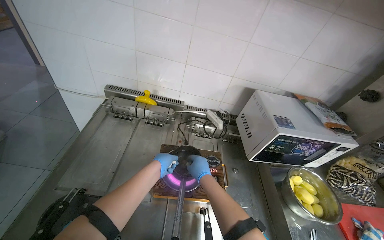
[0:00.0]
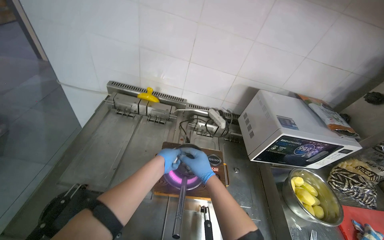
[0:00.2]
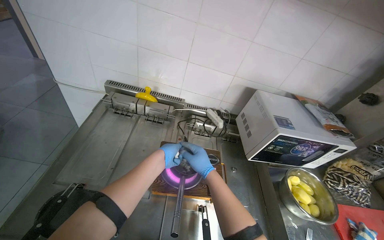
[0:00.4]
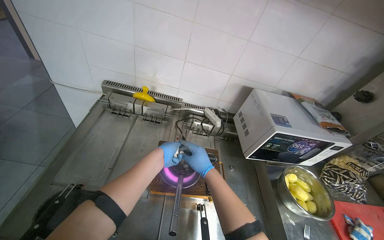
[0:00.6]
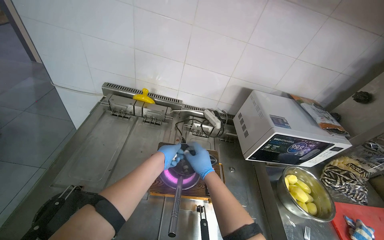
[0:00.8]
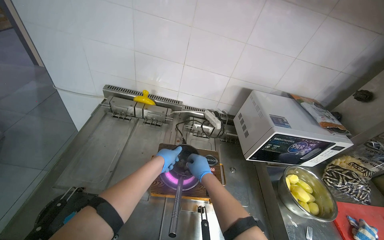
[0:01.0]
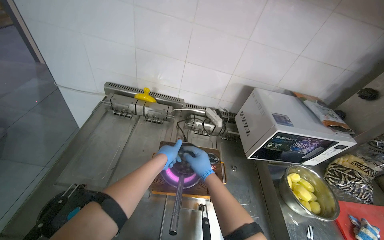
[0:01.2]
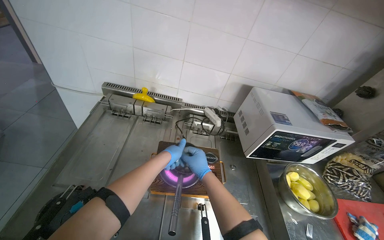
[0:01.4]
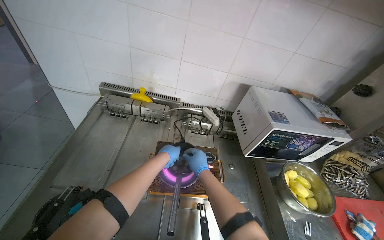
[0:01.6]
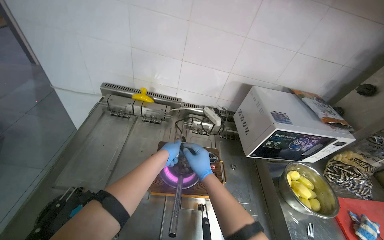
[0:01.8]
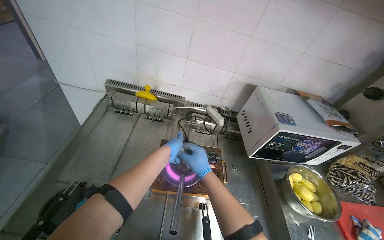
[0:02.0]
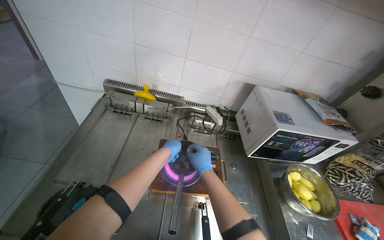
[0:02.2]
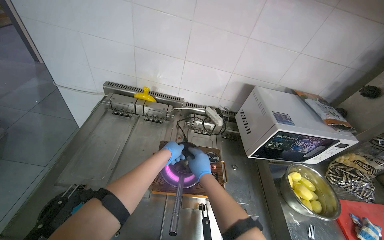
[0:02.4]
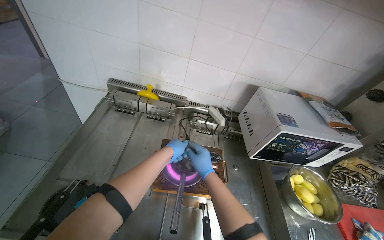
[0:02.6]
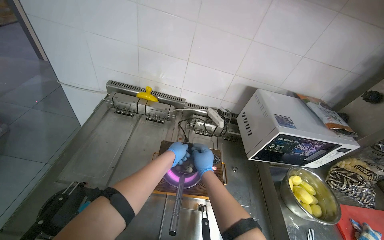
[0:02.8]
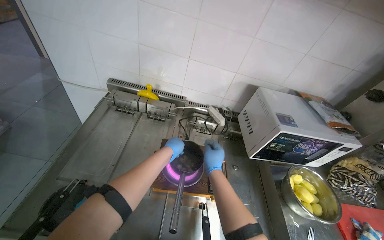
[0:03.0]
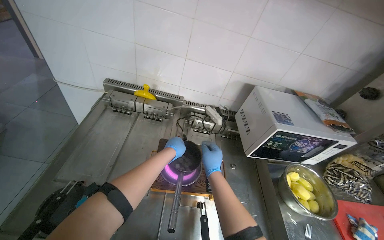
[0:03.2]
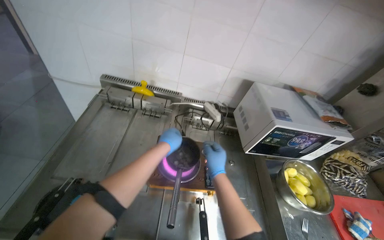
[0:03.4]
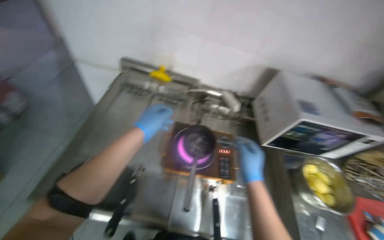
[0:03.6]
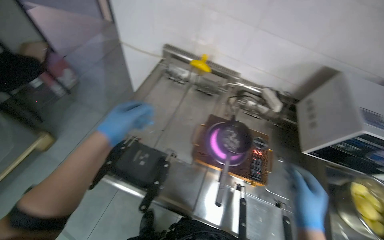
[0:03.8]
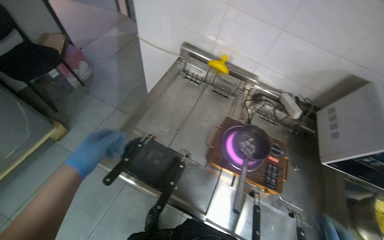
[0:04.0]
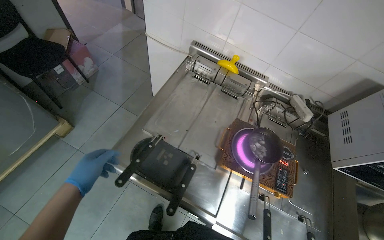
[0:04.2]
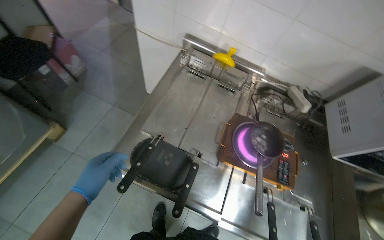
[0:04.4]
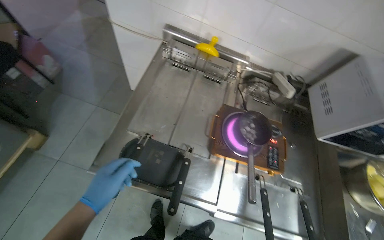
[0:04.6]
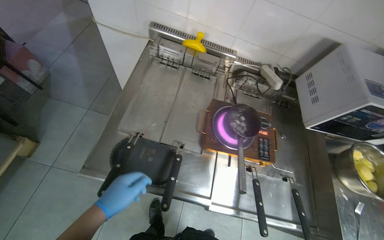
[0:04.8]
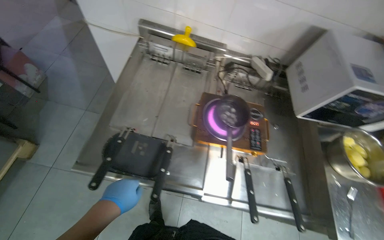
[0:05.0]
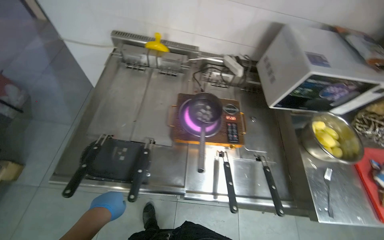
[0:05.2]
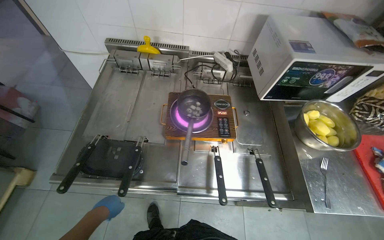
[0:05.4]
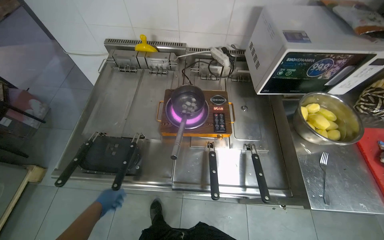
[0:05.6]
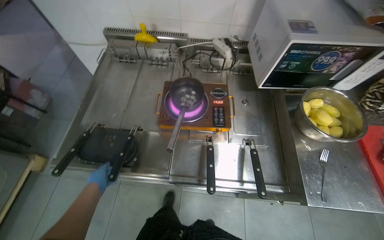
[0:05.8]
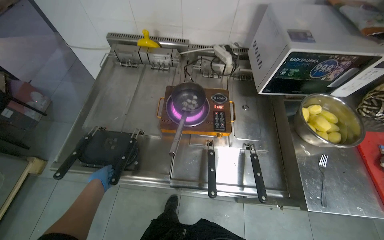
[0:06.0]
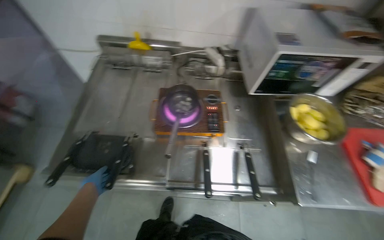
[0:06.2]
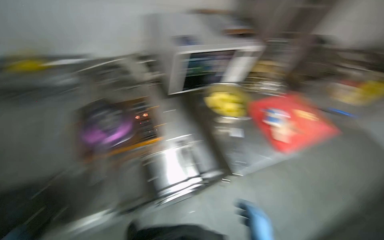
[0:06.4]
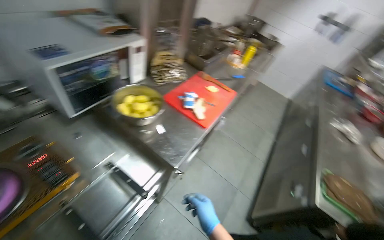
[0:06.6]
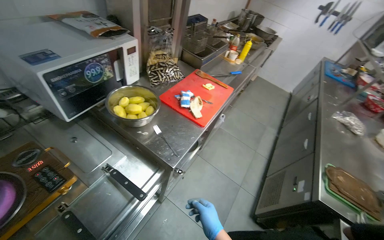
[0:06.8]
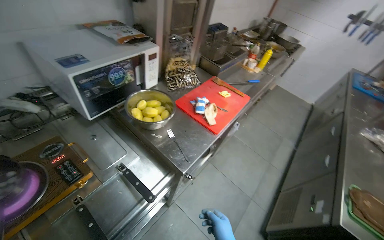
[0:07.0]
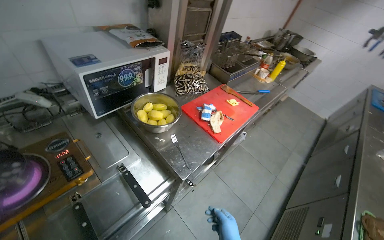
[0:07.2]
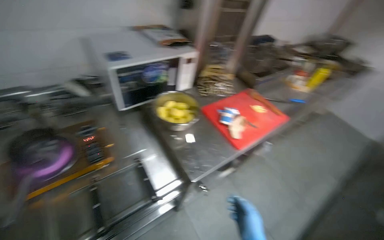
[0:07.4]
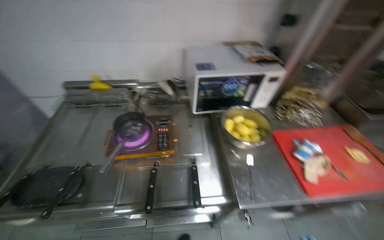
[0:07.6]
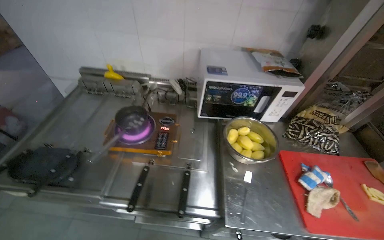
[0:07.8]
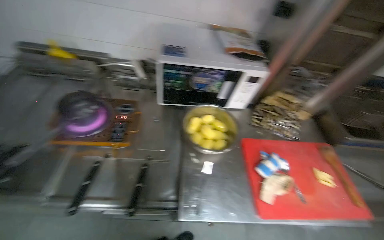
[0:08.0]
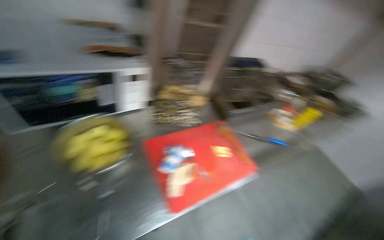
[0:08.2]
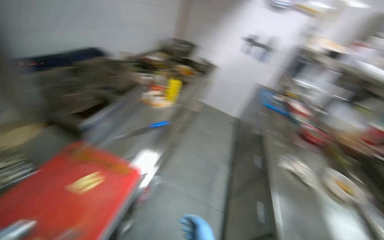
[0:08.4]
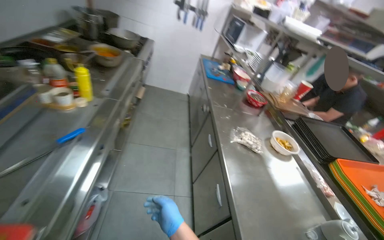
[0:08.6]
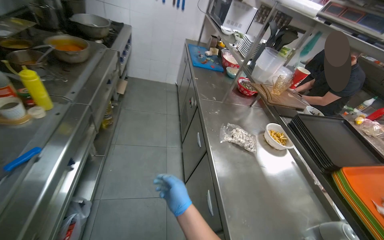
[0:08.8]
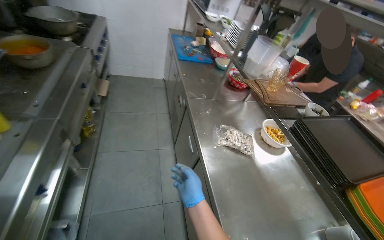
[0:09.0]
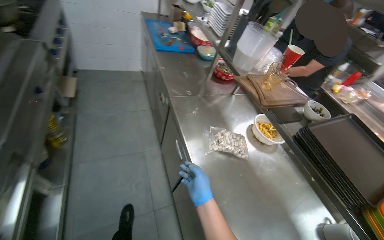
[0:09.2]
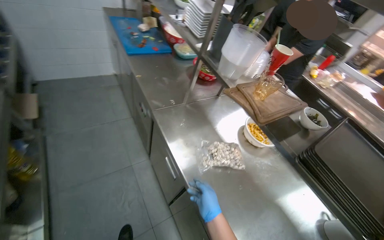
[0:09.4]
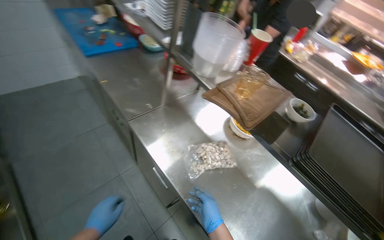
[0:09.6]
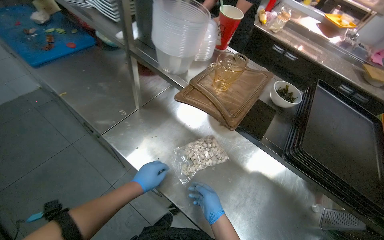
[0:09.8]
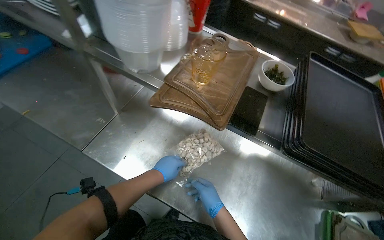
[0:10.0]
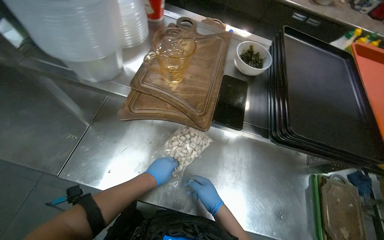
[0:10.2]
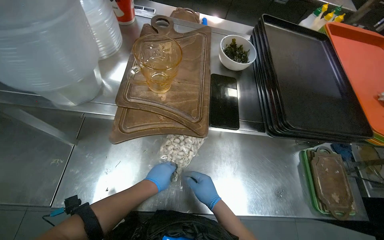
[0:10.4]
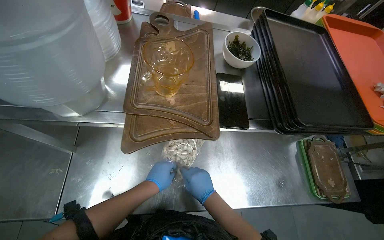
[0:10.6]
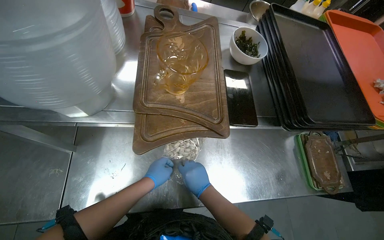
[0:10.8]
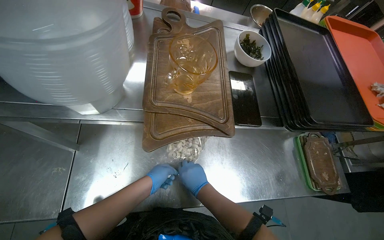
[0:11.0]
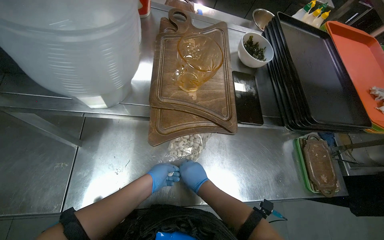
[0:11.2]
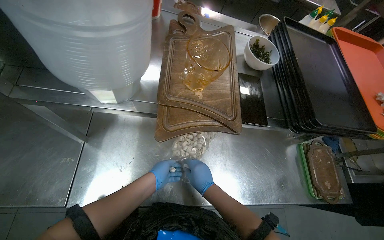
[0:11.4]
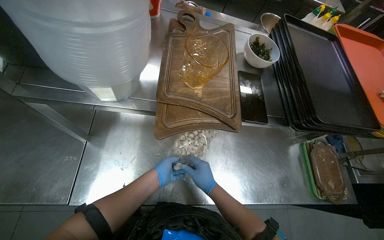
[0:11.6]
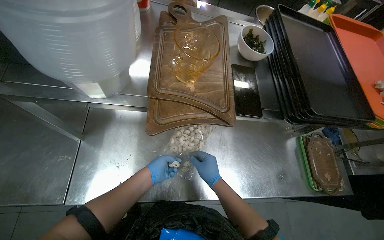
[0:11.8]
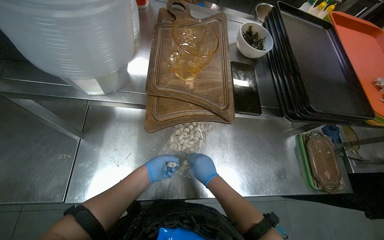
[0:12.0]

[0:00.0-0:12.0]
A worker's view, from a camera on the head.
Job: cooking food.
The whole recording: Preparing and cooking food items. The worker takes small food items from a bag and places them into a pot on the stove to cook.
0:00.0 to 0:03.0: The hands make small movements and keep their place.
0:03.0 to 0:04.4: The wearer looks approximately 15 degrees further to the left. The camera pitches downward, by approximately 15 degrees. The left hand heads to the left, covering about 50 cm.
0:04.4 to 0:06.0: The left hand goes approximately 15 cm farther from the camera.
0:07.6 to 0:09.0: The wearer moves about 1.5 m. The wearer looks roughly 95 degrees further to the right. The camera pitches downward, by approximately 30 degrees.
0:09.0 to 0:10.4: The head travels some 70 cm. The wearer looks some 70 degrees further to the right. The view tilts approximately 35 degrees downward.

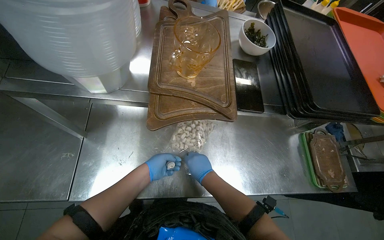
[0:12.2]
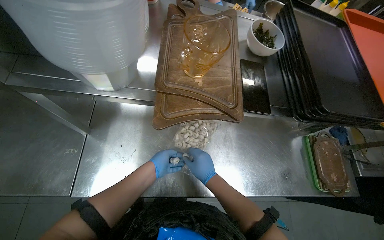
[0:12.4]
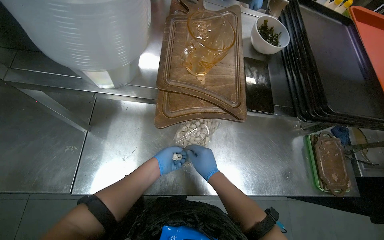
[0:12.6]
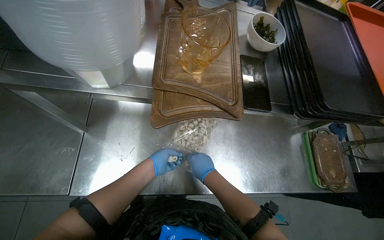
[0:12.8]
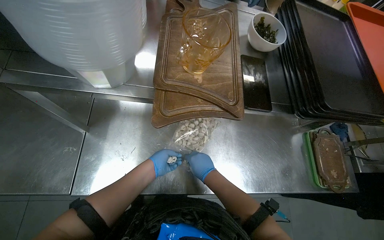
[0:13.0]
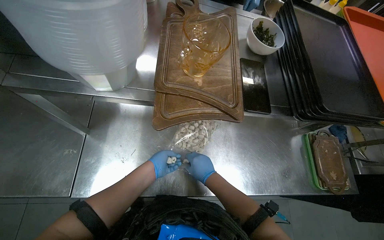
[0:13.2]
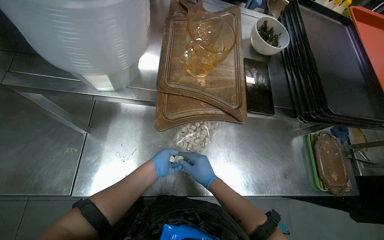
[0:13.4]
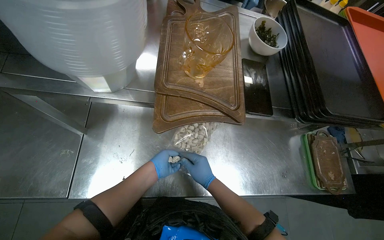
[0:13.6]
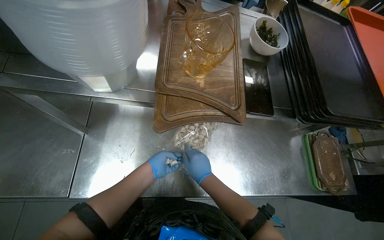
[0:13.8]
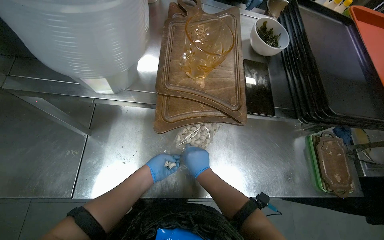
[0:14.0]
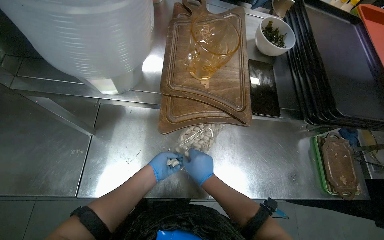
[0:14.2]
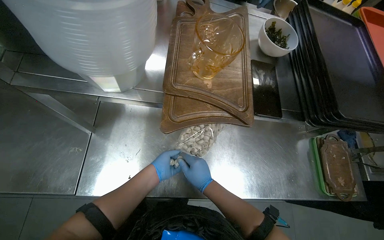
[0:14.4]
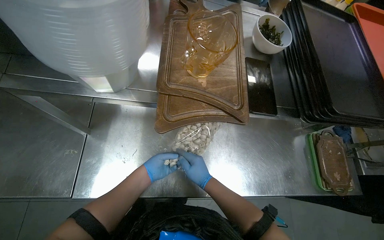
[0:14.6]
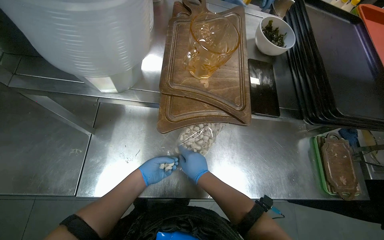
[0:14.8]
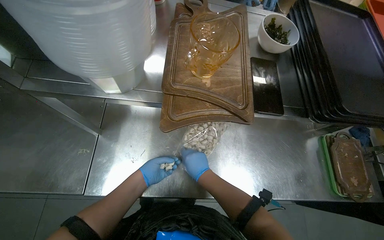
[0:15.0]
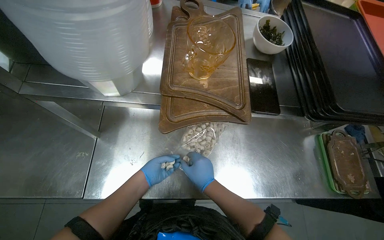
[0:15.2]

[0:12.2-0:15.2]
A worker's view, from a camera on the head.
Job: cooking food.
The whole recording: Preparing and cooking food items. The worker takes small food items from a bag and places them into a pot on the stove to cook.
0:12.2 to 0:15.2: The hands work in one place, with small movements.

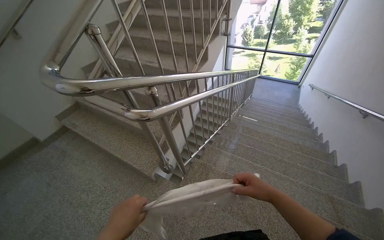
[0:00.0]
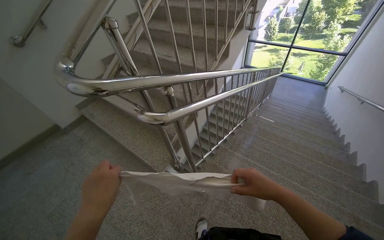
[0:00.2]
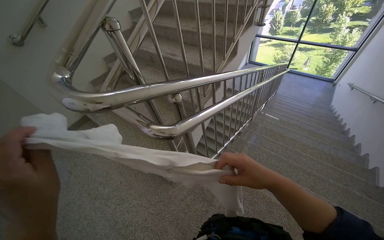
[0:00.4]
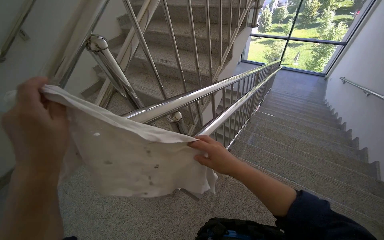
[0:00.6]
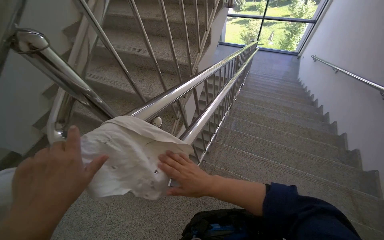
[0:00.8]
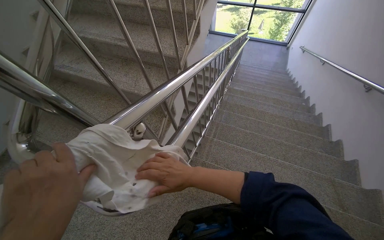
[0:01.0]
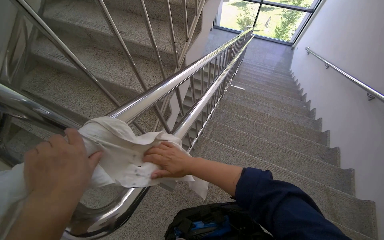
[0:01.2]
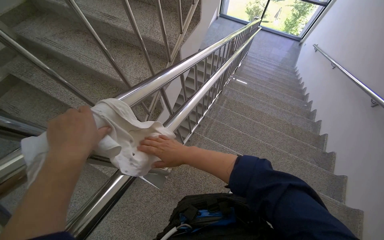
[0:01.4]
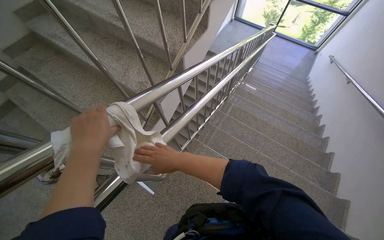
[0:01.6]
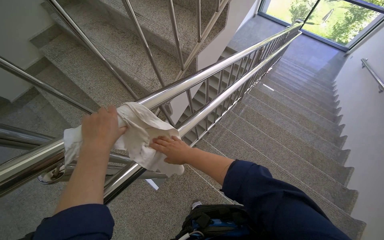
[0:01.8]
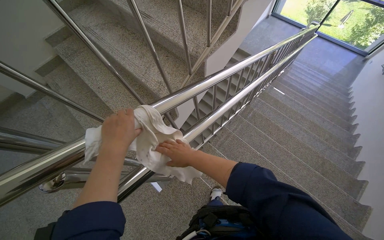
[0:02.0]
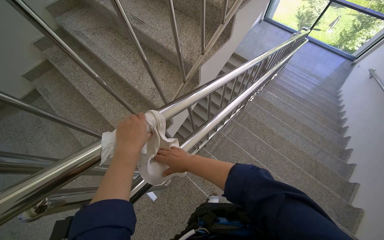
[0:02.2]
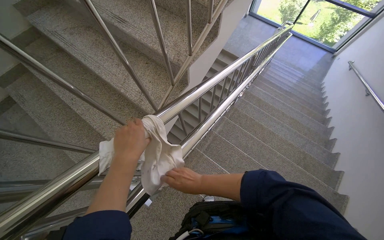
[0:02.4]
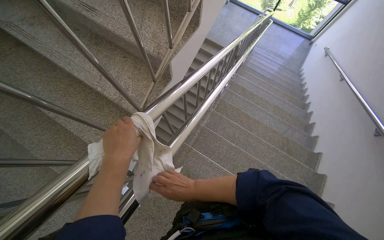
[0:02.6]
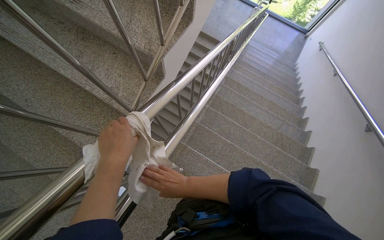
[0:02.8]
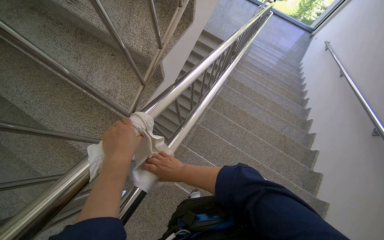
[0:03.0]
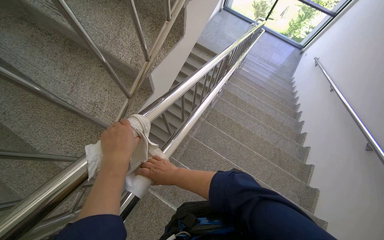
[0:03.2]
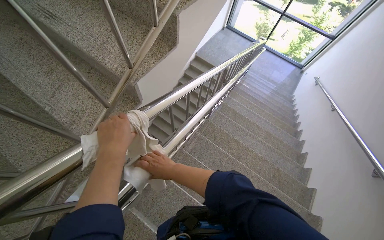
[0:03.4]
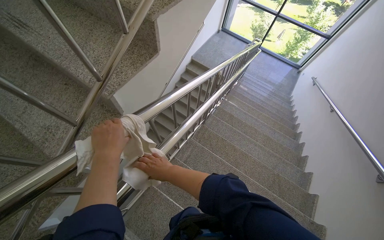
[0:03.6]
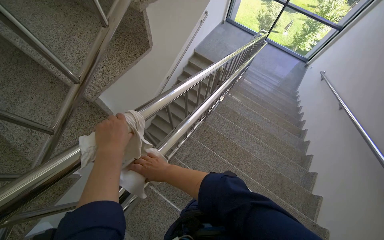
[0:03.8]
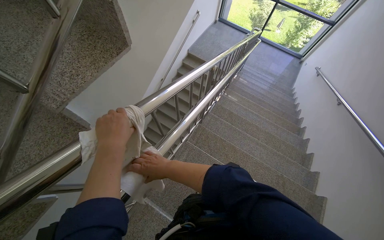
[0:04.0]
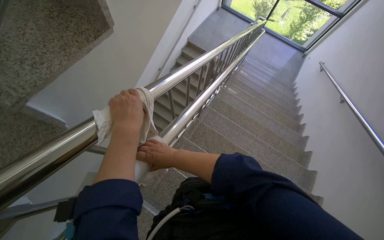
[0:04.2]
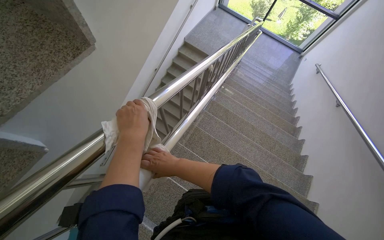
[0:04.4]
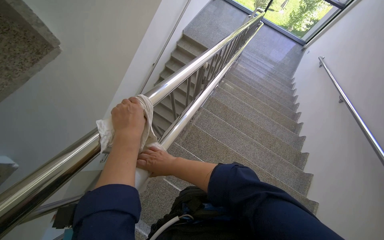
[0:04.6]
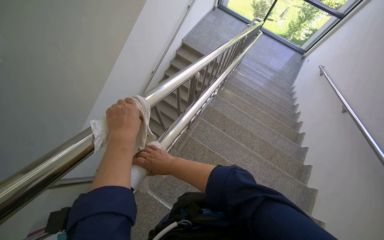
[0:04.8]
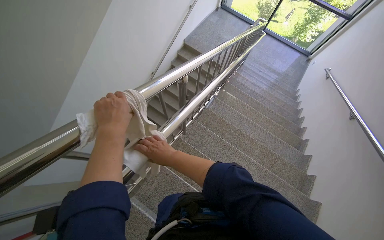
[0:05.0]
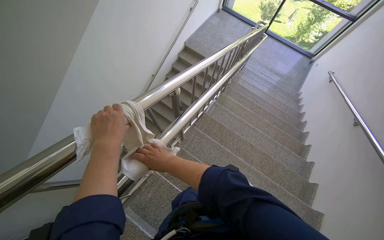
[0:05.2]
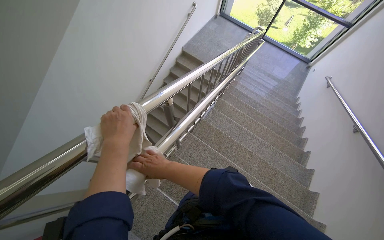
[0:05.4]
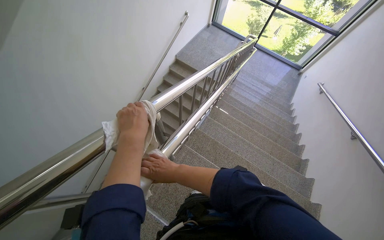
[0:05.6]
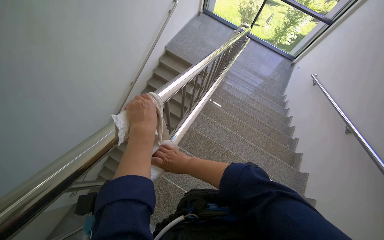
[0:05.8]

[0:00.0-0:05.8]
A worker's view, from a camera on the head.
Job: wiping surfaces.
The whole recording: Wiping stairwell handrails. The worker wipes the metal handrails along the stairwell with a cloth.
0:00.0 to 0:01.4: The head travels roughly 50 cm. The wearer looks approximately 20 degrees further downward.
0:01.4 to 0:02.8: The left hand heads to the right and farther from the camera, covering roughly 25 cm.
0:02.8 to 0:04.4: The wearer moves approximately 60 cm.
0:04.4 to 0:05.8: The head travels about 60 cm.
